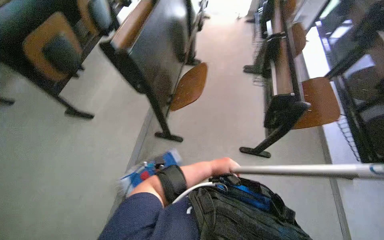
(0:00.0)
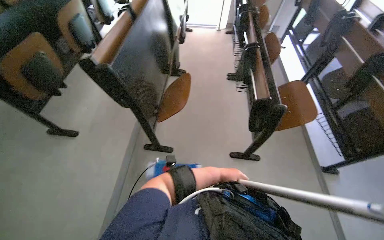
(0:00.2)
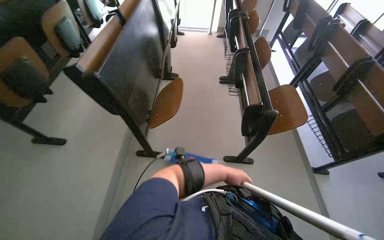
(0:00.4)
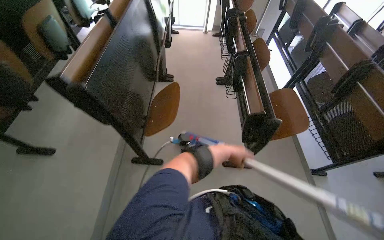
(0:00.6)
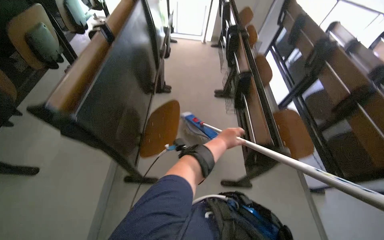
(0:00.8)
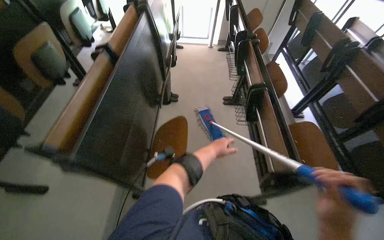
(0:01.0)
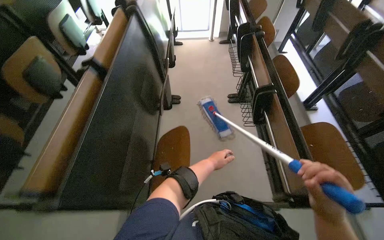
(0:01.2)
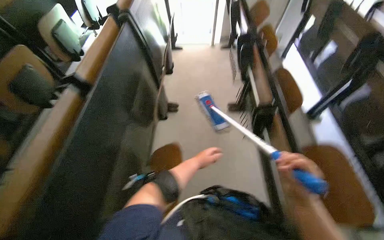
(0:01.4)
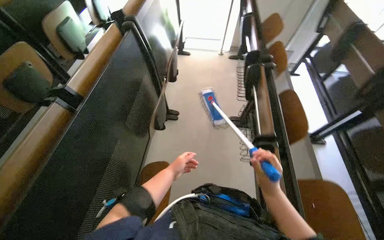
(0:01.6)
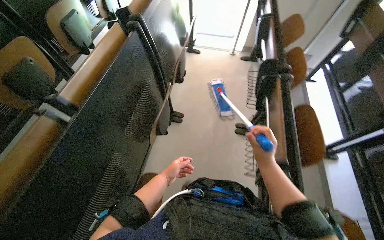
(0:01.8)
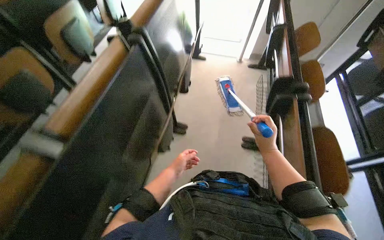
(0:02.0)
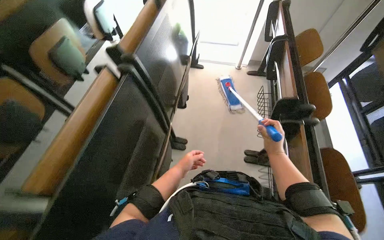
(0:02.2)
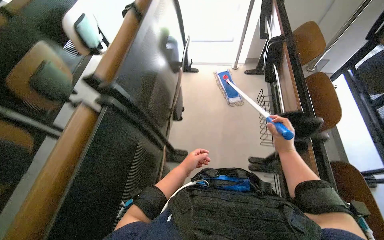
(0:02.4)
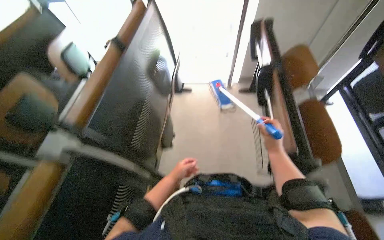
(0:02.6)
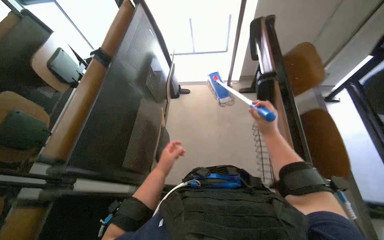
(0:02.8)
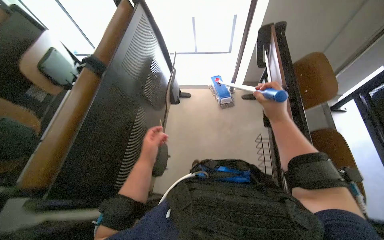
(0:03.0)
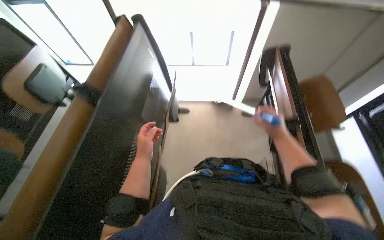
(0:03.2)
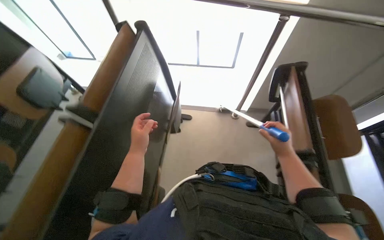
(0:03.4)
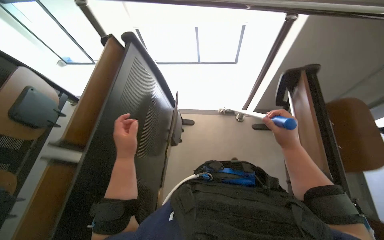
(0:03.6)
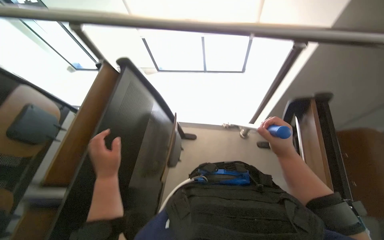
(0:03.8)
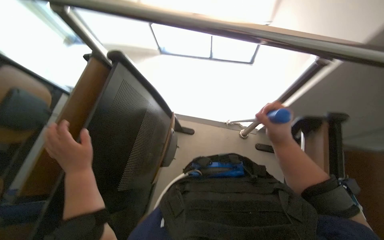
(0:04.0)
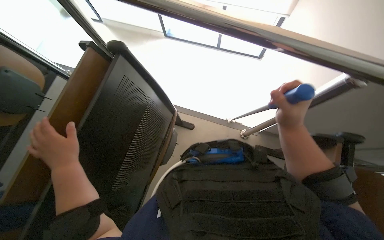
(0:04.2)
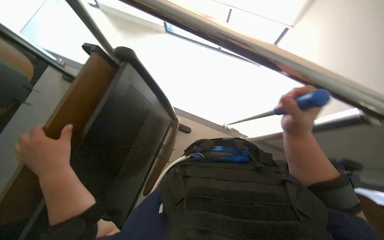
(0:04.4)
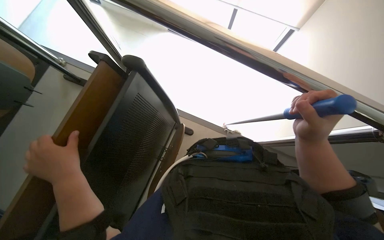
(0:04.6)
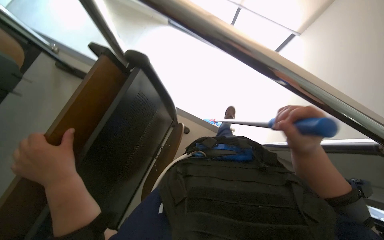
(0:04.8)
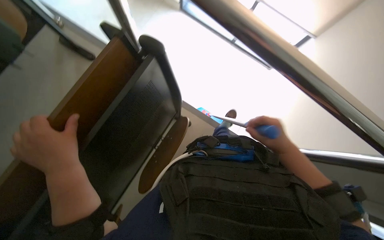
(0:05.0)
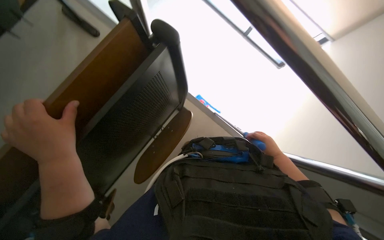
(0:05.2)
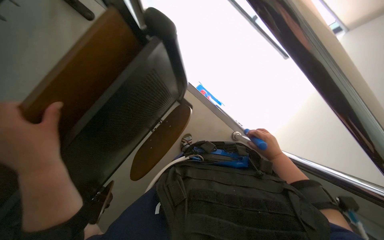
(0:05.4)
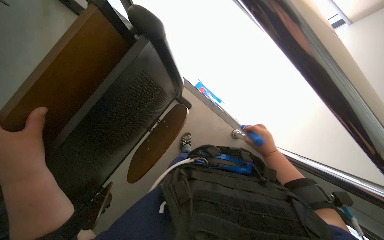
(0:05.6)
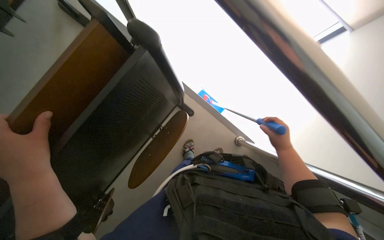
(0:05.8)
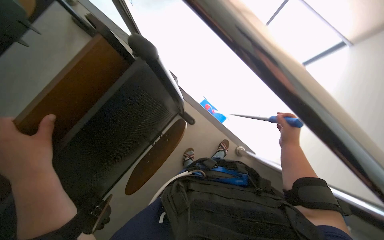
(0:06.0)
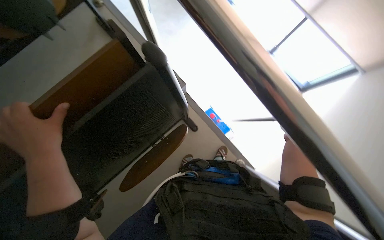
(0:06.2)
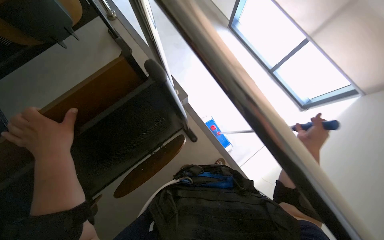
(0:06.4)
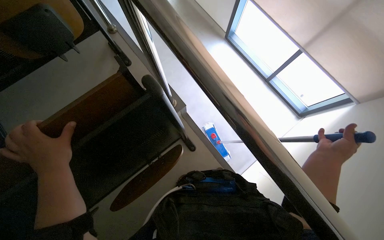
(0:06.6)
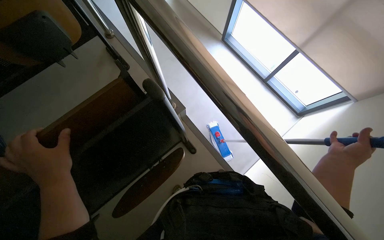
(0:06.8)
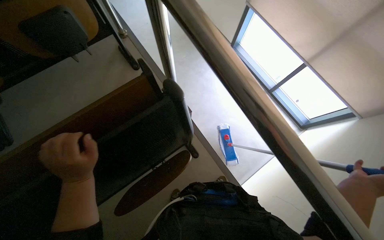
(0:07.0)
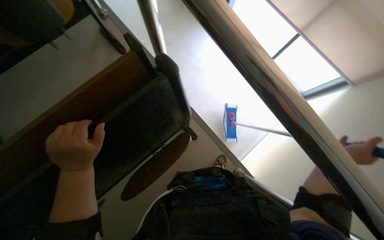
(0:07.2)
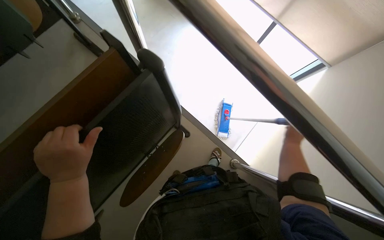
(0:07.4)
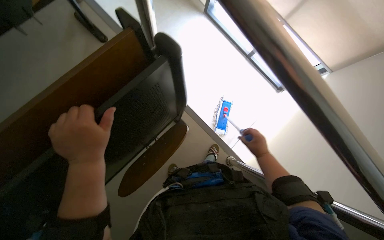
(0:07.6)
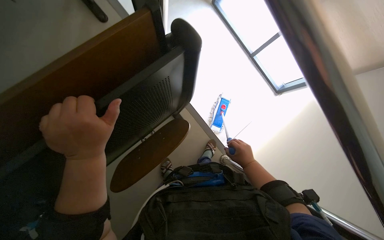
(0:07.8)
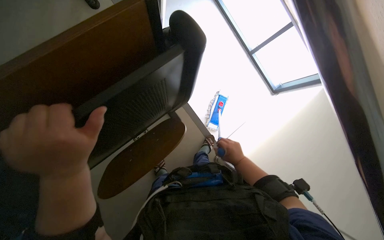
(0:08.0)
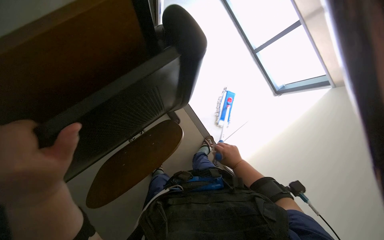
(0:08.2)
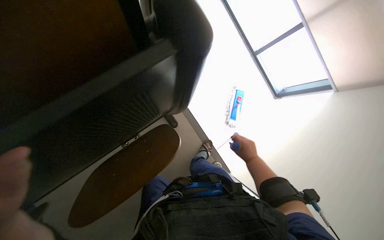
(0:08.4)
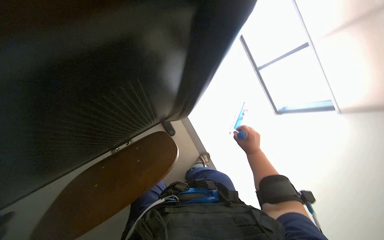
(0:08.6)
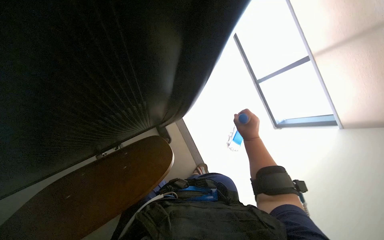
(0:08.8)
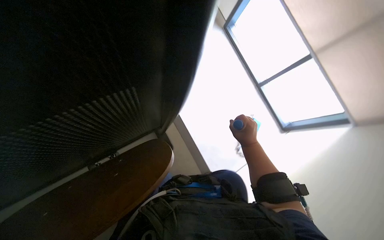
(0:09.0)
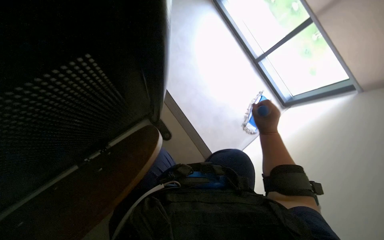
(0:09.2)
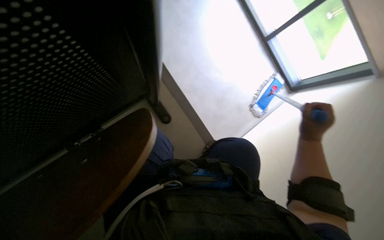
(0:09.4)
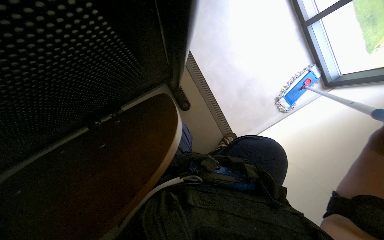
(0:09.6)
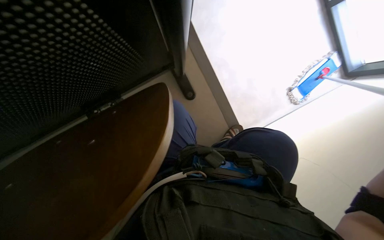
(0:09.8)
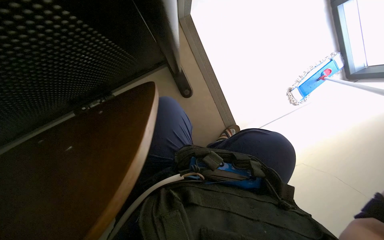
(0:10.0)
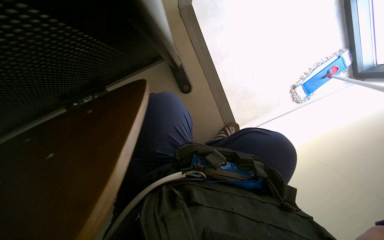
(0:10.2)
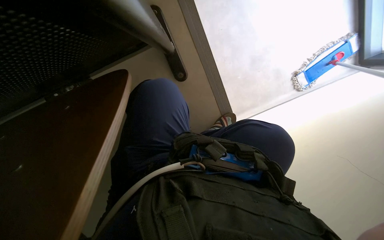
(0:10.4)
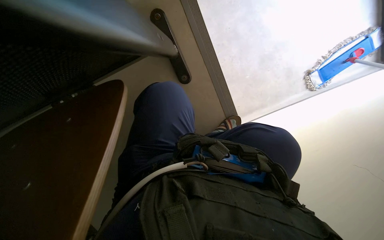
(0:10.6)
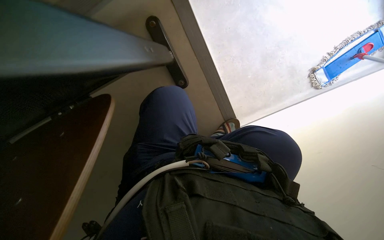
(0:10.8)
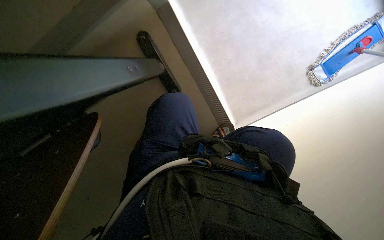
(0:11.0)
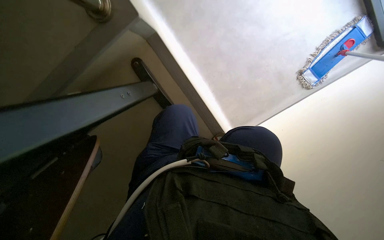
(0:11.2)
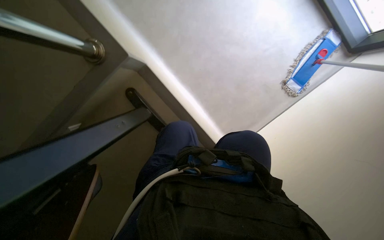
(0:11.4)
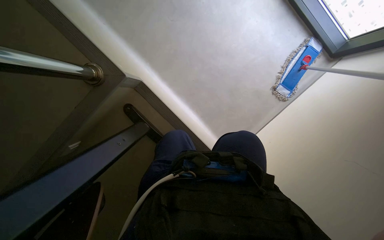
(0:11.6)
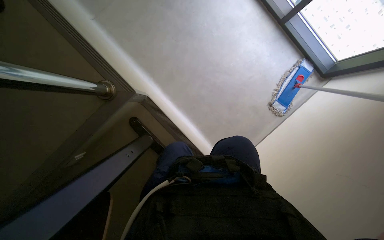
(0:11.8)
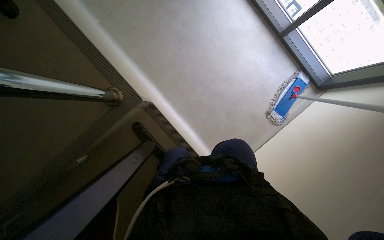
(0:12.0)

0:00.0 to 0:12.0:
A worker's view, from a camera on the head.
Job: mopping floor.
The whole recording: Mopping classroom floor. The worker prepares the mop and then mops the classroom floor between the desks.
0:00.0 to 0:01.6: The camera is carried approximately 80 cm.
0:01.6 to 0:03.0: The camera is carried some 1 m.
0:03.0 to 0:04.4: The wearer moves roughly 70 cm.
0:04.4 to 0:06.0: The right hand is displaced farther from the camera by approximately 10 cm.
0:06.0 to 0:07.6: The left hand is displaced to the right by about 10 cm. The right hand travels nearer to the camera and back again, about 20 cm each way.
0:09.0 to 0:10.4: The view tips downward by some 25 degrees.
0:10.4 to 0:12.0: The view tilts roughly 20 degrees upward.

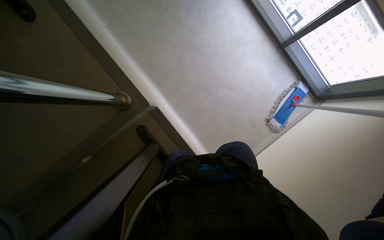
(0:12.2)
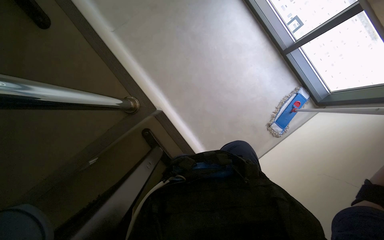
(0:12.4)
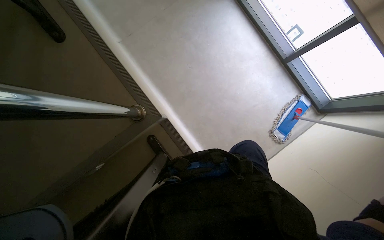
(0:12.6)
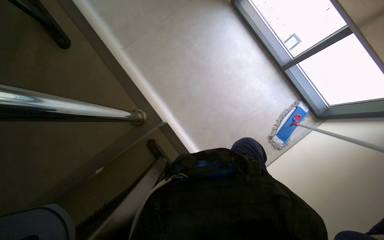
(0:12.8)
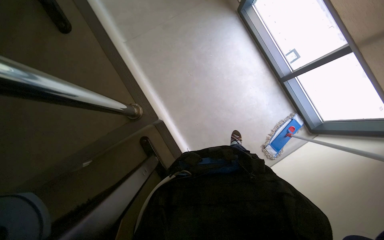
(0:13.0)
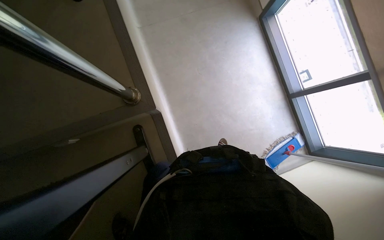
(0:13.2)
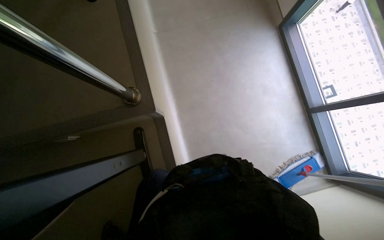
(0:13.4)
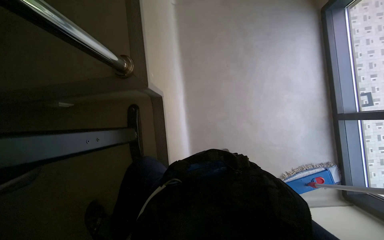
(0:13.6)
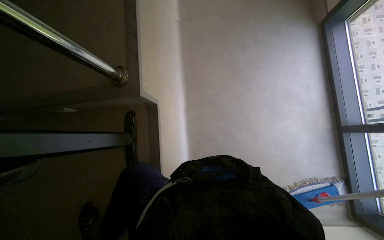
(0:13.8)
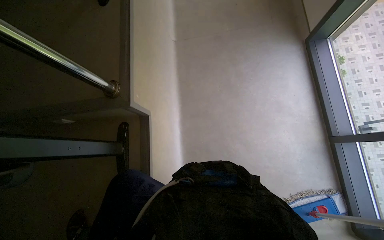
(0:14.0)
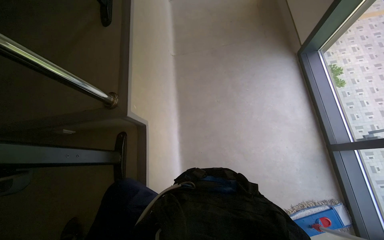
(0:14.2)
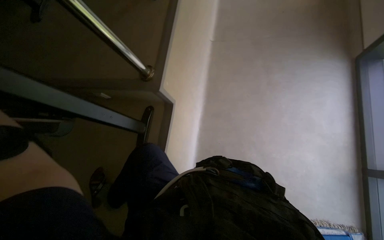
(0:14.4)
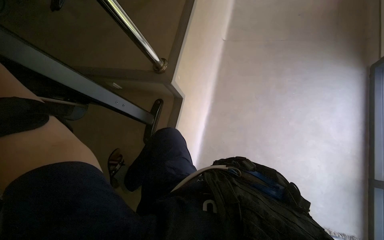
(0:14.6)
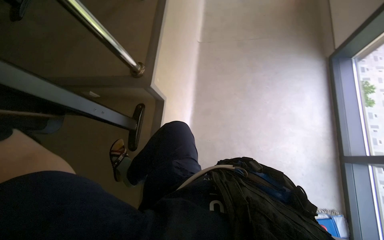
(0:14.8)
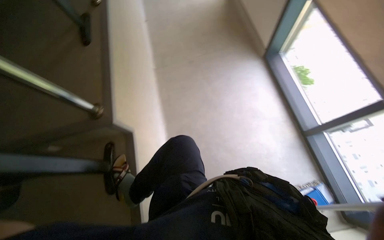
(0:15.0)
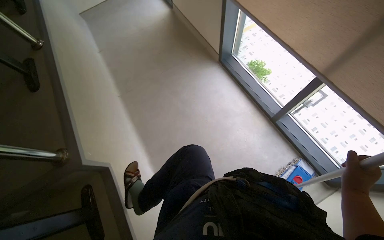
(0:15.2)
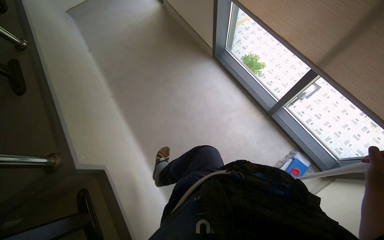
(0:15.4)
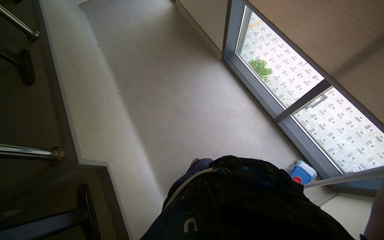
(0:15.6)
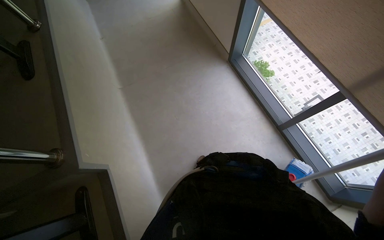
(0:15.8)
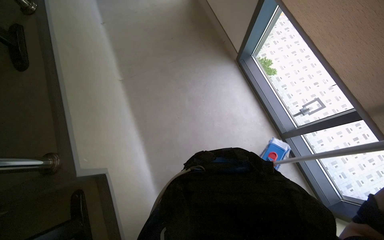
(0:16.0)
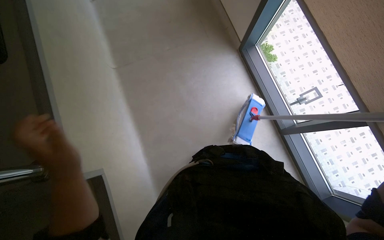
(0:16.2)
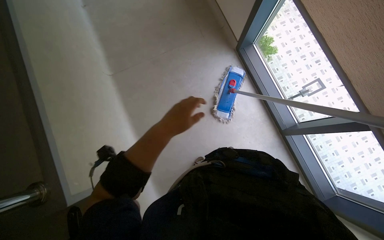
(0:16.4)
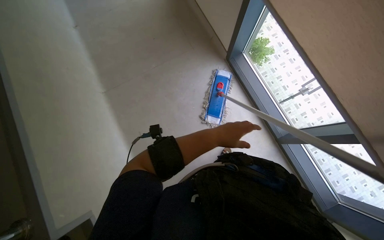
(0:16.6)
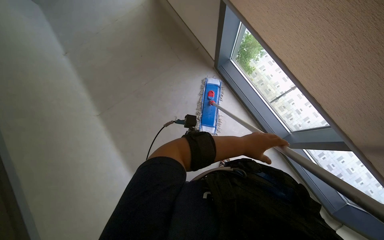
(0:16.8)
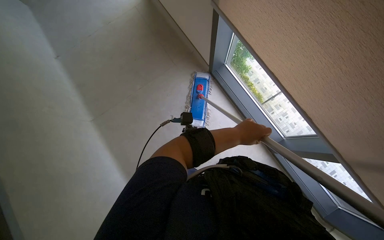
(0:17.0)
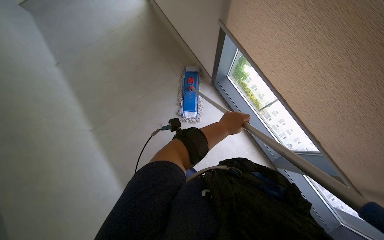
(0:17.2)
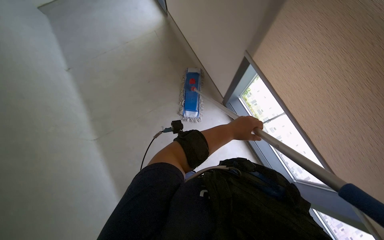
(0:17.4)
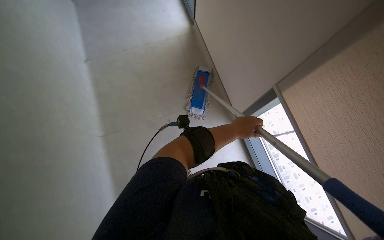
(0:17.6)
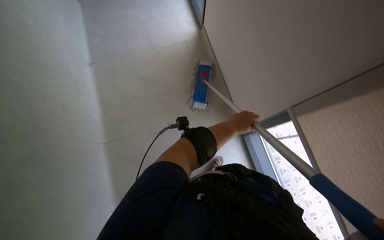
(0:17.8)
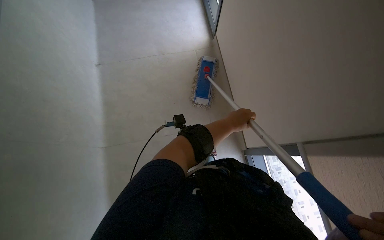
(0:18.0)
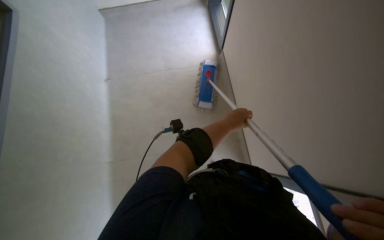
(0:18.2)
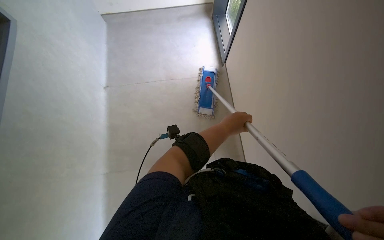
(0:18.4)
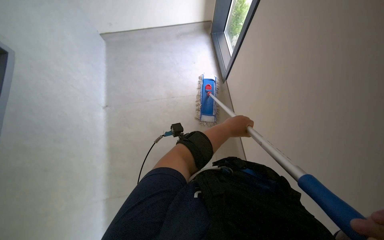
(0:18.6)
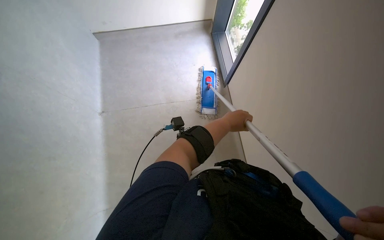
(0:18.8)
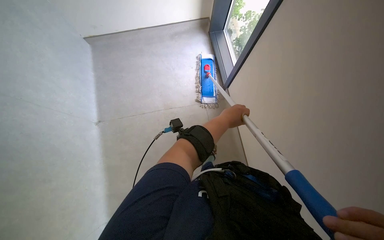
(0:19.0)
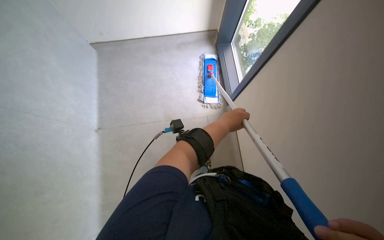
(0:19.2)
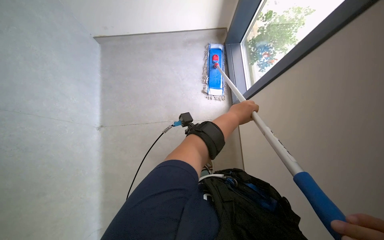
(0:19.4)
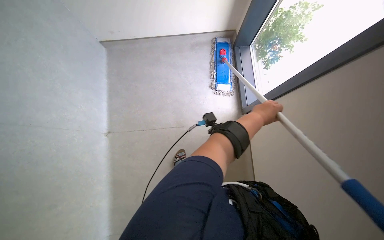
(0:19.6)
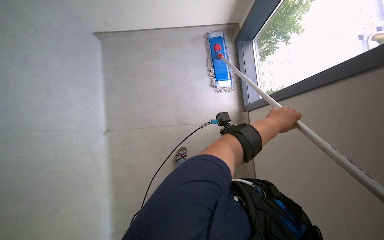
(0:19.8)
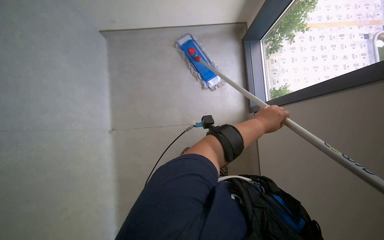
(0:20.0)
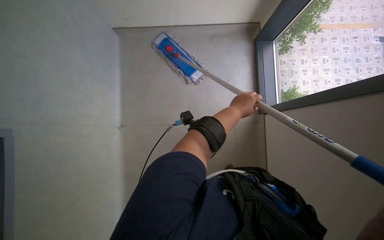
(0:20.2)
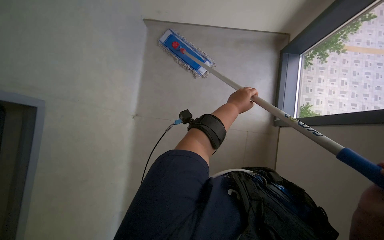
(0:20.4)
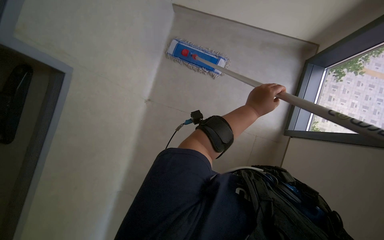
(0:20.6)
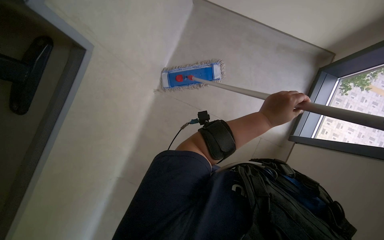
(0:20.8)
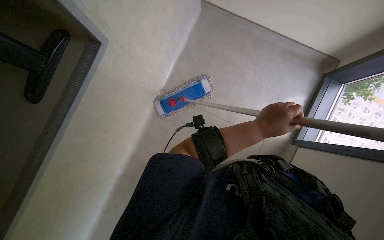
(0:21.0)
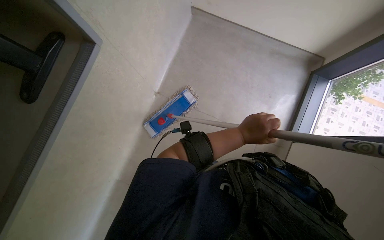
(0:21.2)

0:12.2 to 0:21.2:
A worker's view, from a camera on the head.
Job: mopping floor.
The whole recording: Mopping classroom floor. The worker prepares the mop and then mops the classroom floor between the desks.
0:12.2 to 0:13.8: The wearer looks approximately 35 degrees further to the left.
0:13.8 to 0:15.2: The wearer looks roughly 15 degrees further upward.
0:15.2 to 0:16.6: The wearer moves some 40 cm.
0:16.6 to 0:18.2: The head travels roughly 50 cm.
0:19.8 to 0:21.2: The head turns to the left by some 15 degrees. The left hand heads to the left, covering roughly 15 cm.
